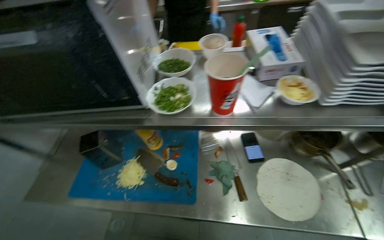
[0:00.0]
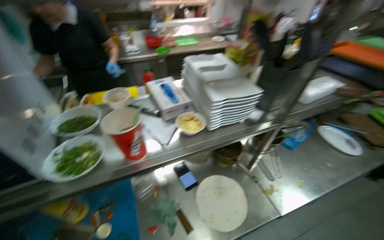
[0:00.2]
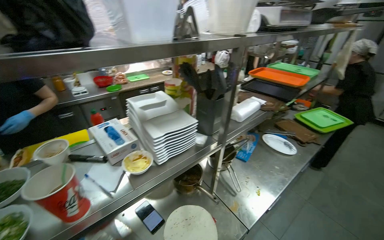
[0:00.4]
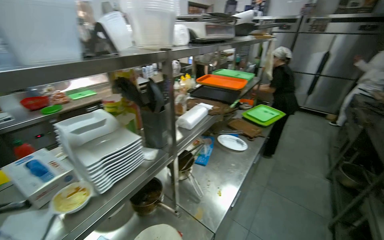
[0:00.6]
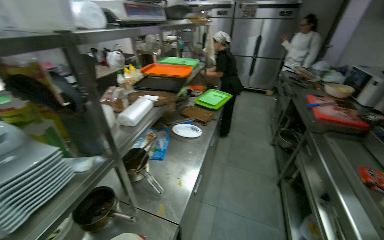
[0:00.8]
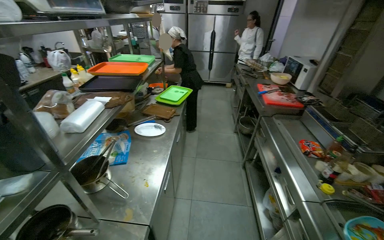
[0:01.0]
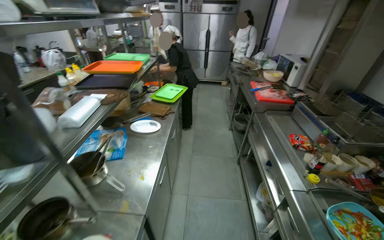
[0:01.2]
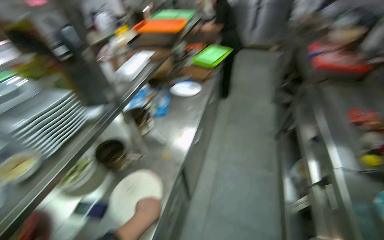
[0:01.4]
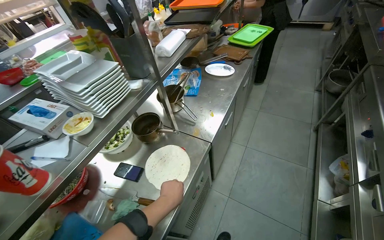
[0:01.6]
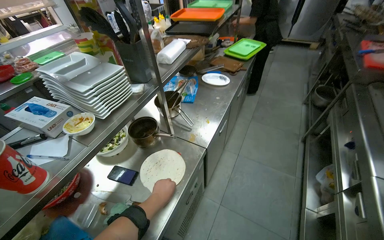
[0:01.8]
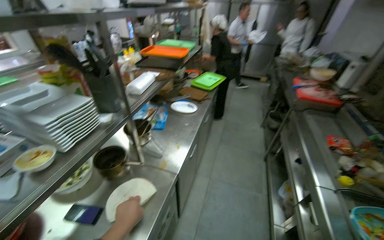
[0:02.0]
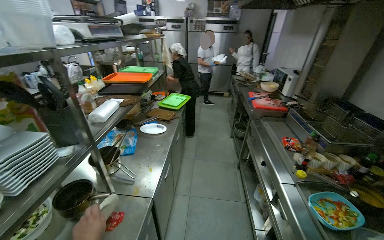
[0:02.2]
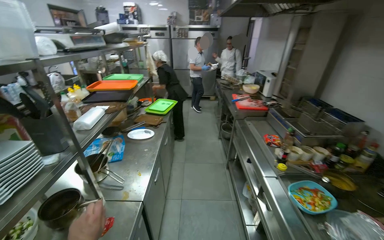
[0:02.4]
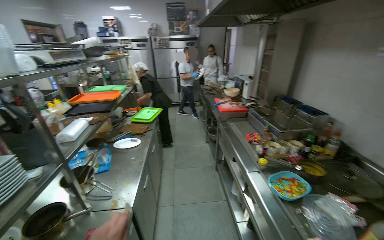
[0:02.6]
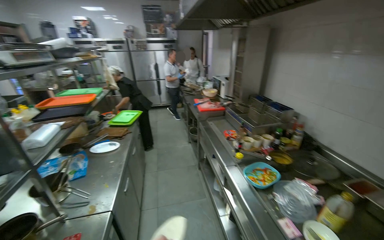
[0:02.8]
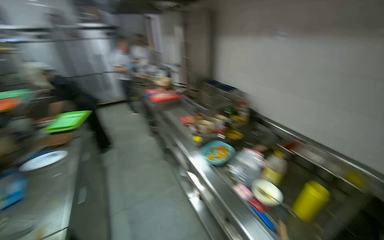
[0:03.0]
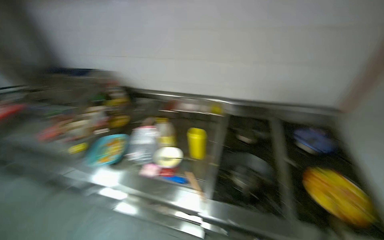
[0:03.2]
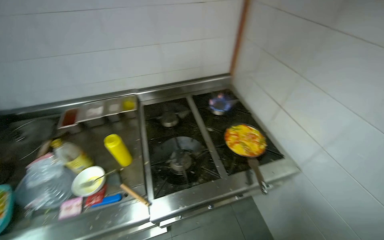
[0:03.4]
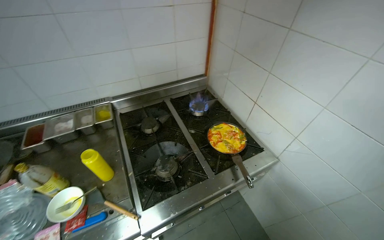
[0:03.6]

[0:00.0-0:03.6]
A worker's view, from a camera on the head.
Job: cooking food.
The whole recording: Cooking egg and vegetable mixture. The worker stirs vegetables, adds sauce and eggs, then cooks the mixture in a pan.
0:00.0 to 0:01.8: The wearer's head swings some 70 degrees to the right.
0:01.8 to 0:03.6: The head travels approximately 60 cm. The head turns to the right by approximately 145 degrees.

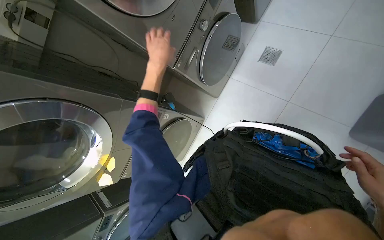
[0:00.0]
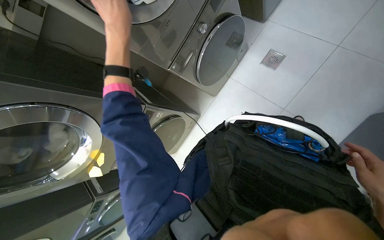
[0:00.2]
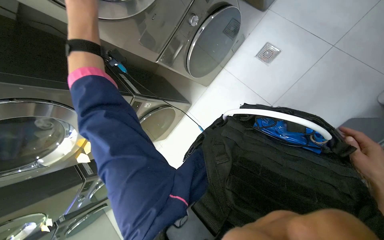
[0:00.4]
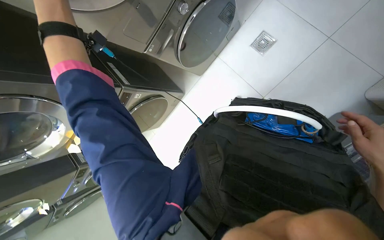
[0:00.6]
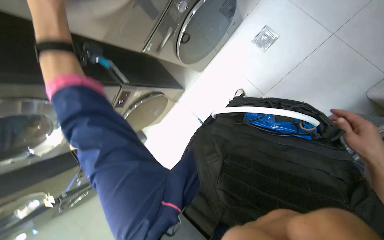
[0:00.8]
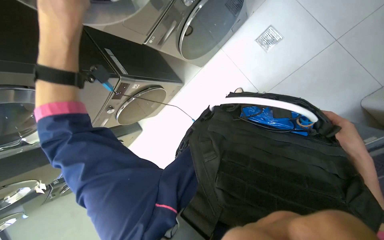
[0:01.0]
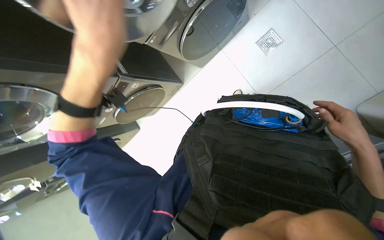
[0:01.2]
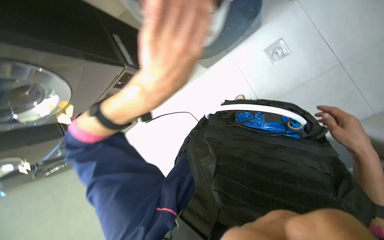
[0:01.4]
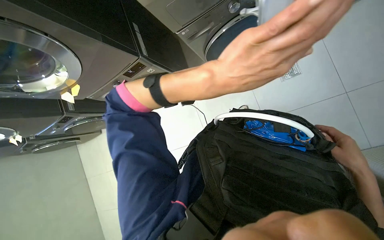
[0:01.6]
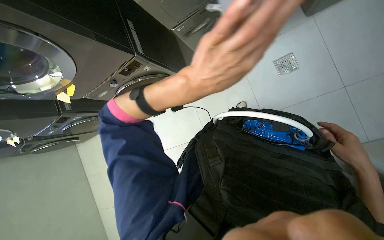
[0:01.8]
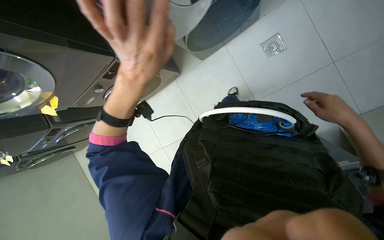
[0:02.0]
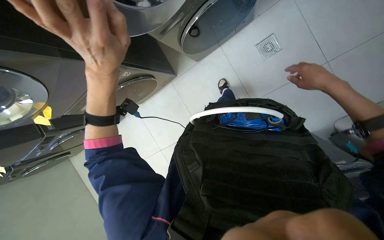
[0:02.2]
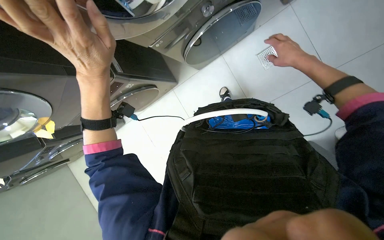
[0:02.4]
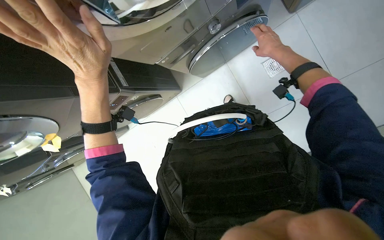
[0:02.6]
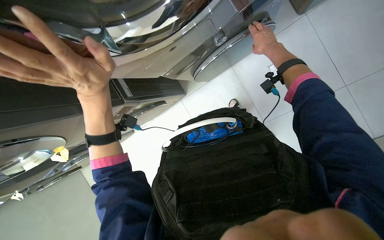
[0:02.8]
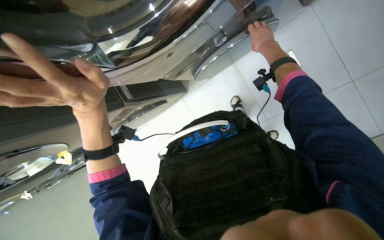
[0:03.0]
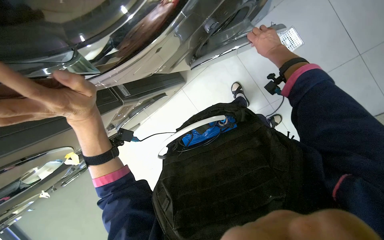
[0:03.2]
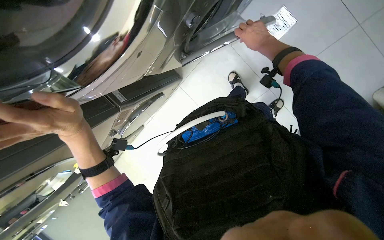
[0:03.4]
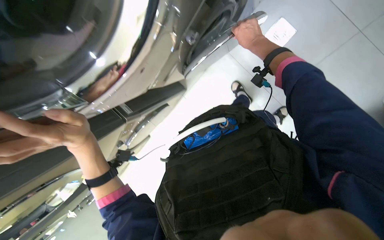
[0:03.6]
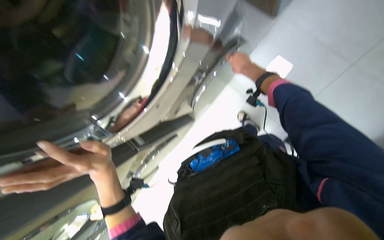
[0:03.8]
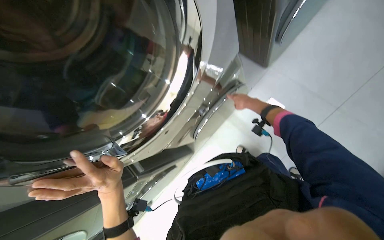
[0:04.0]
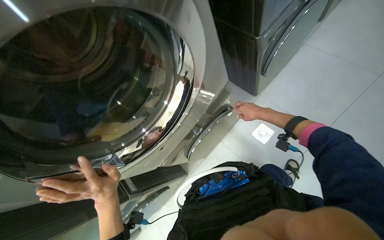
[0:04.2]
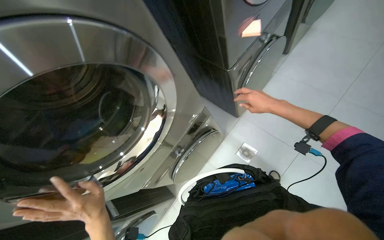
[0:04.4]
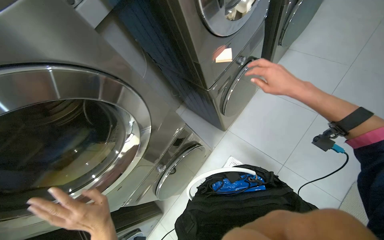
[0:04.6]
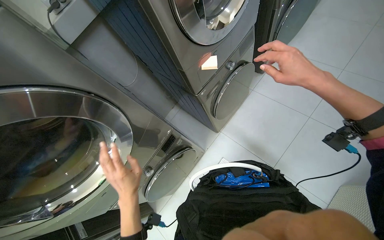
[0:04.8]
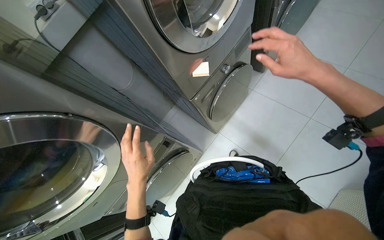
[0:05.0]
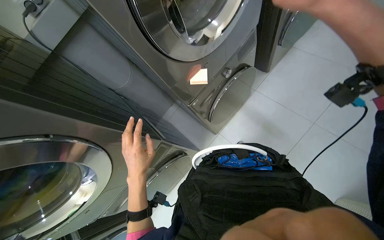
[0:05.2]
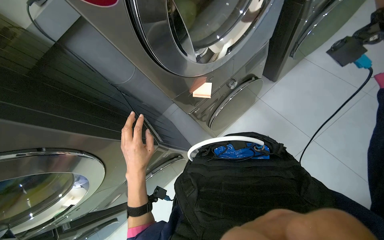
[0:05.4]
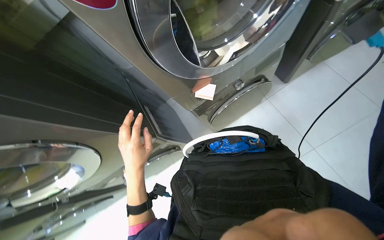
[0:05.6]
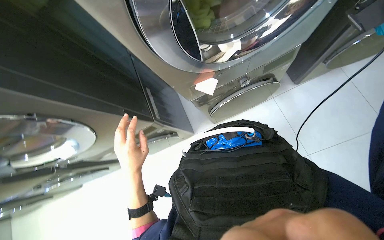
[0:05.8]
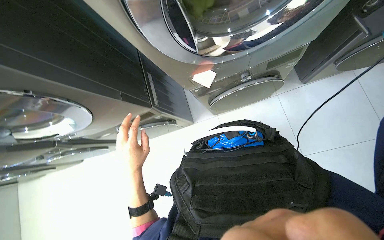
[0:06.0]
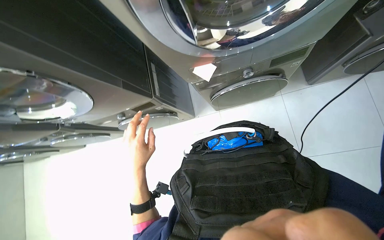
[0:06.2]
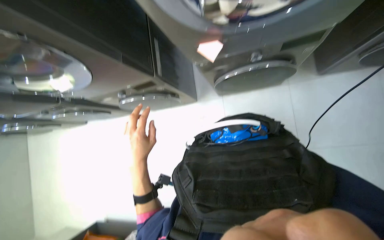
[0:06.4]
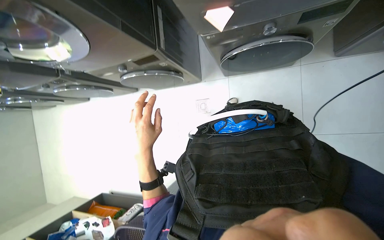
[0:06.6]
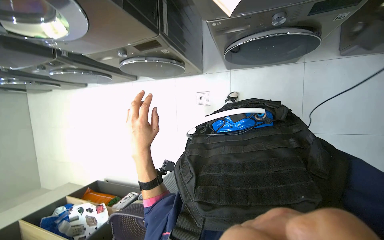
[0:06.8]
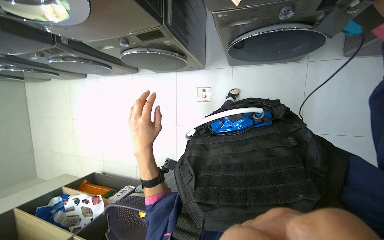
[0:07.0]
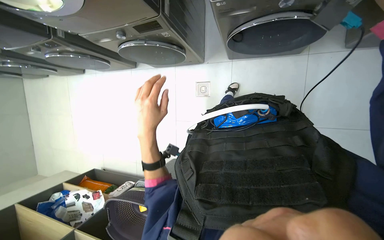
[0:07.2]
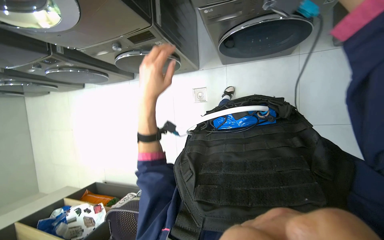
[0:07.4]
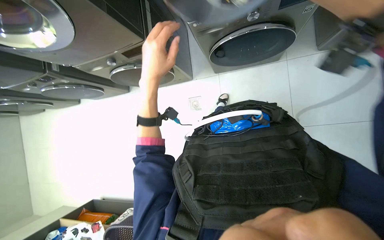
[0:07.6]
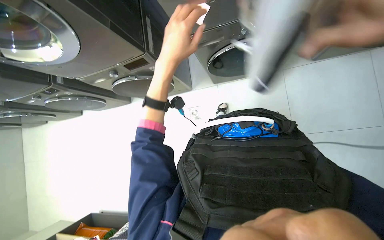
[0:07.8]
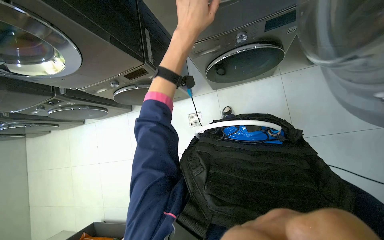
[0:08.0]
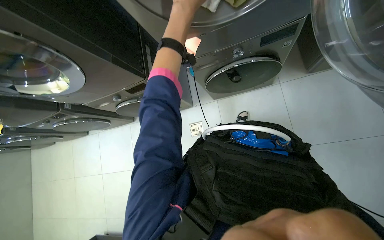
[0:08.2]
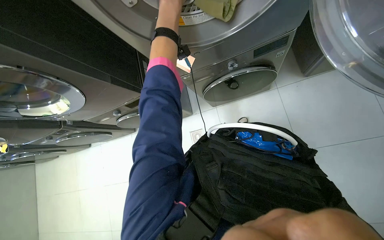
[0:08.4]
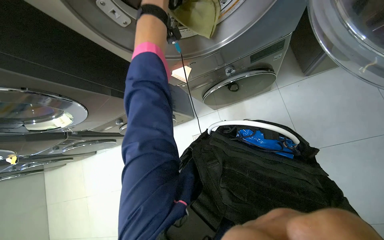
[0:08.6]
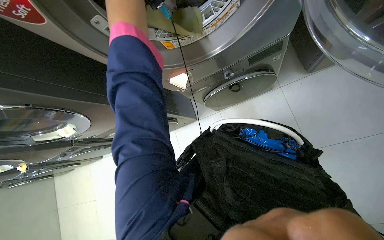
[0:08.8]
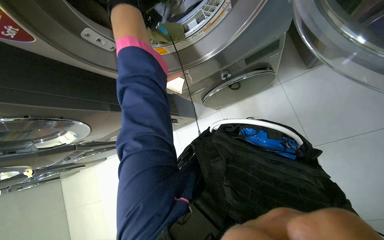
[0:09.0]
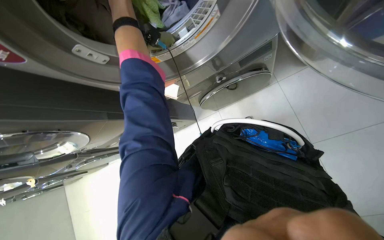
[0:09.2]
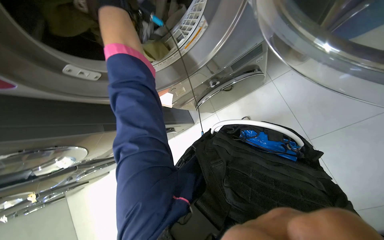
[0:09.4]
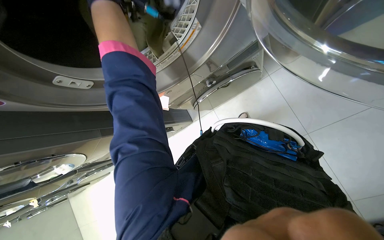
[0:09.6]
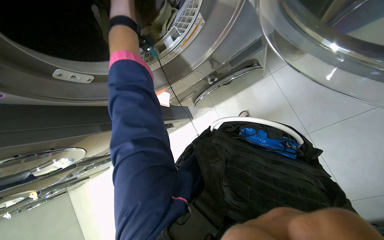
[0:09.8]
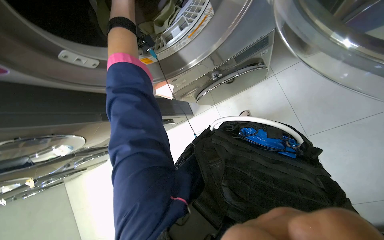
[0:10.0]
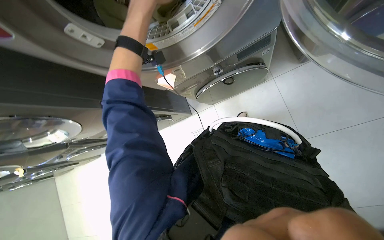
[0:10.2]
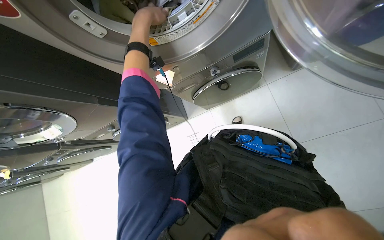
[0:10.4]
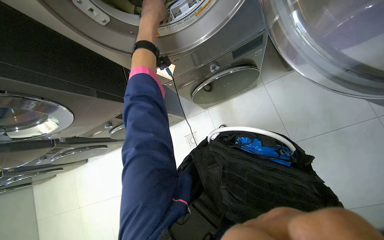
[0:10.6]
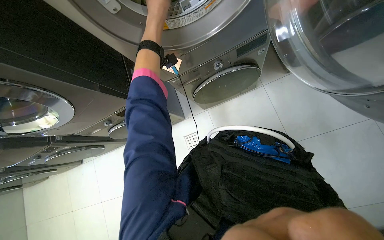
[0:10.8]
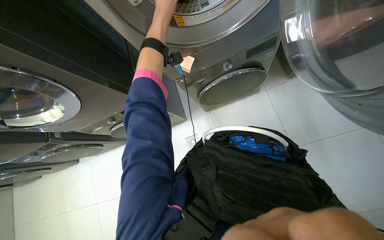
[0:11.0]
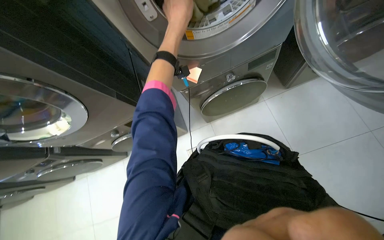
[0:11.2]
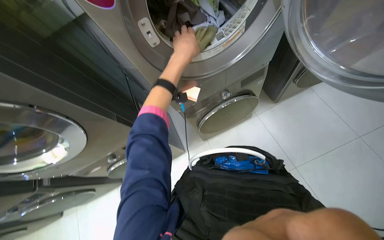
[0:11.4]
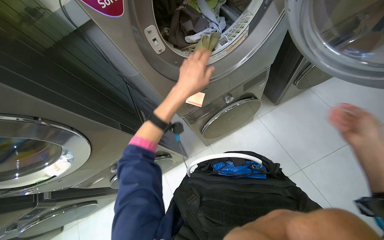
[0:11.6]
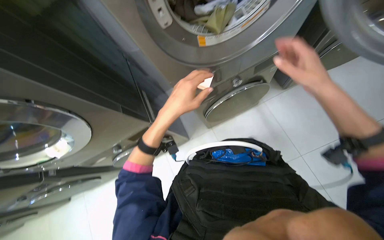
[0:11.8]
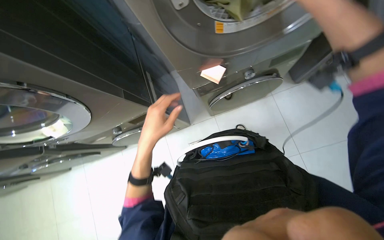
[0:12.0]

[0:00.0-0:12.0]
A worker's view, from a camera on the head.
Job: managing laundry.
The whole recording: Unloading clothes from washing machines. The worker unloads clothes from multiple washing machines and places them into a laundry basket.
0:00.0 to 0:01.6: The view tips downward by some 20 degrees. The scene turns roughly 35 degrees clockwise in the picture.
0:01.6 to 0:03.0: The scene turns approximately 25 degrees counterclockwise in the picture. The right hand travels up the picture and to the left by approximately 25 cm.
0:03.0 to 0:04.4: The wearer looks some 30 degrees further upward.
0:06.0 to 0:07.6: The view tilts roughly 15 degrees downward. The left hand is displaced to the right by about 15 cm.
0:07.6 to 0:09.0: The view tilts roughly 25 degrees upward.
0:10.4 to 0:12.0: The left hand heads down the picture, covering some 30 cm.

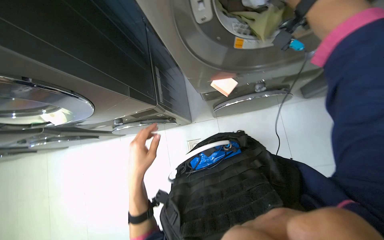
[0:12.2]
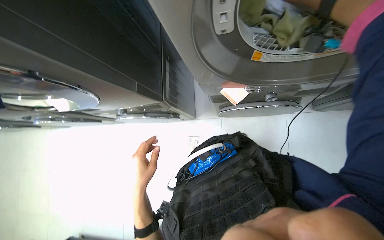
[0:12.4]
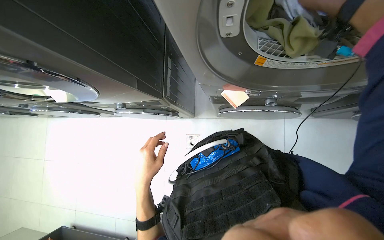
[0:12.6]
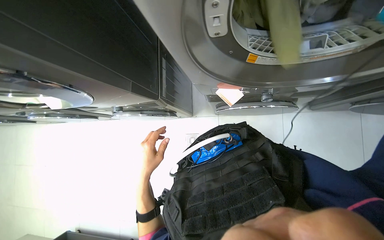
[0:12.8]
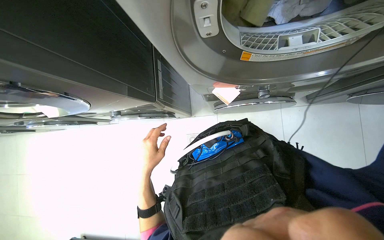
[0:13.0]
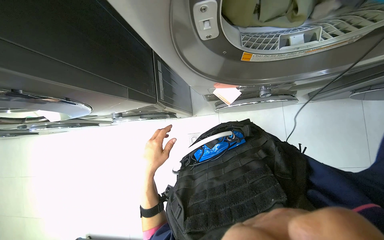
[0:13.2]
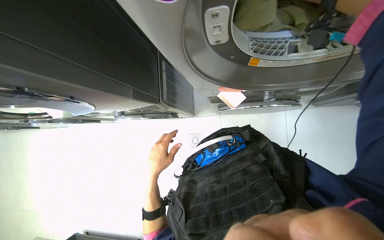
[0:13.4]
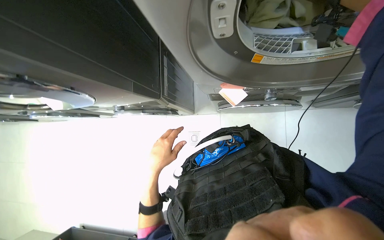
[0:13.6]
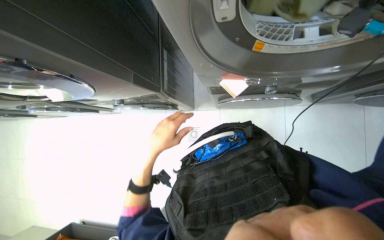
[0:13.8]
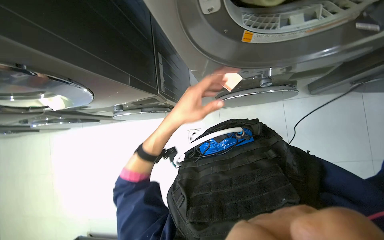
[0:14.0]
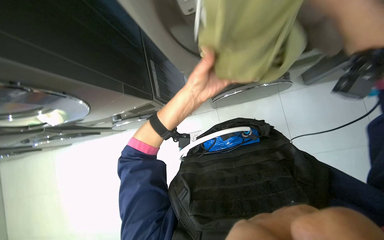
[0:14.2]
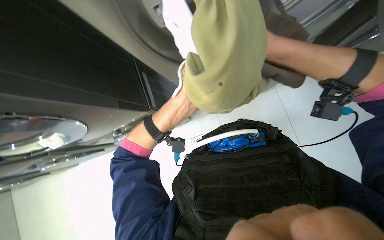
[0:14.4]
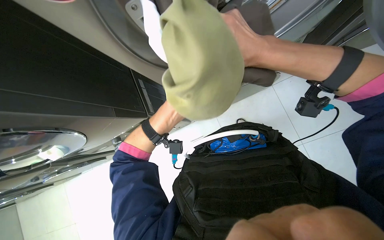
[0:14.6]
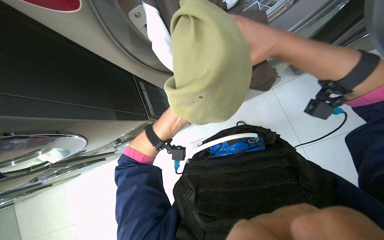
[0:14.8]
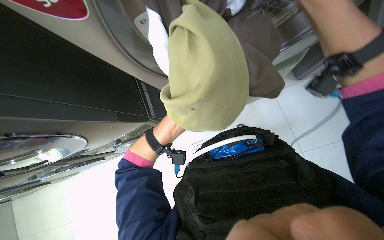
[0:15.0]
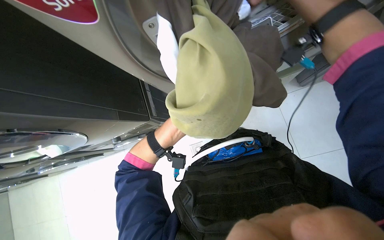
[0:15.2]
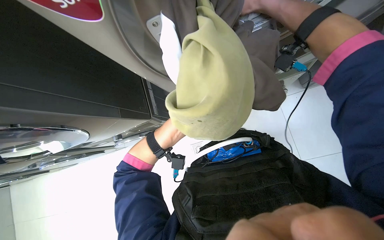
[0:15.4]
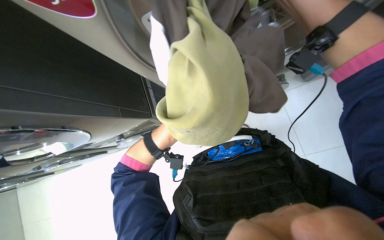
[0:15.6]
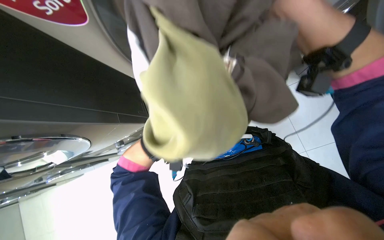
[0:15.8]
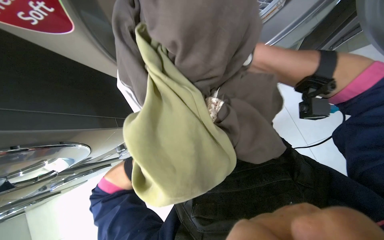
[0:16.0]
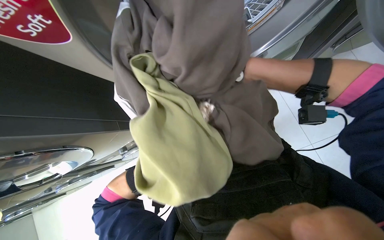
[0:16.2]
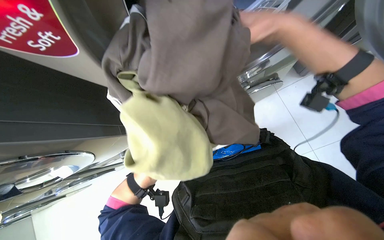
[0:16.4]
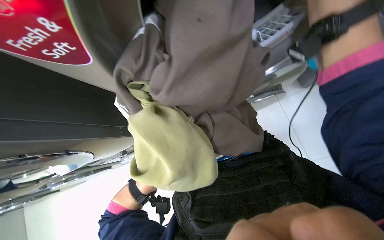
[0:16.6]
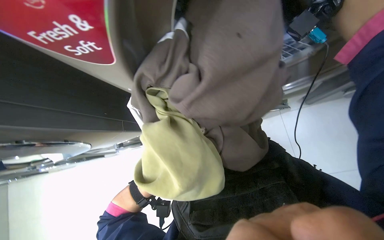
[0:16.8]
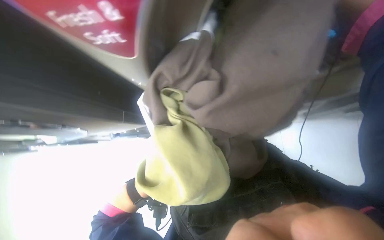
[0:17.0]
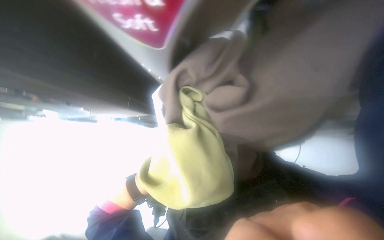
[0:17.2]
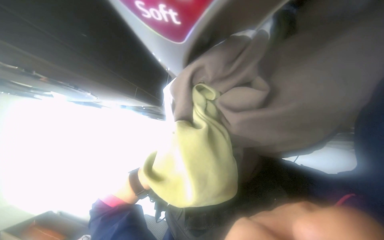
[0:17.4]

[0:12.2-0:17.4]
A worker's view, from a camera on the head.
Job: managing laundry.
The whole recording: Unloading clothes from washing machines. The worker unloads clothes from multiple washing machines and places them into a laundry basket.
0:12.2 to 0:14.0: The left hand heads to the right and up the picture, covering approximately 15 cm.
0:15.6 to 0:17.4: The scene rotates clockwise by roughly 25 degrees.
